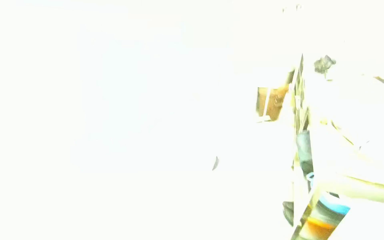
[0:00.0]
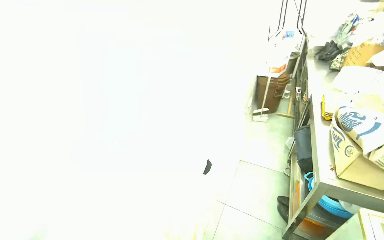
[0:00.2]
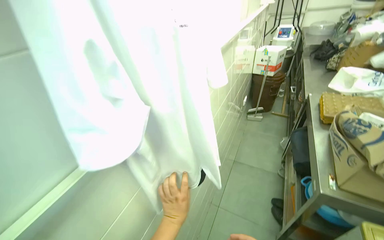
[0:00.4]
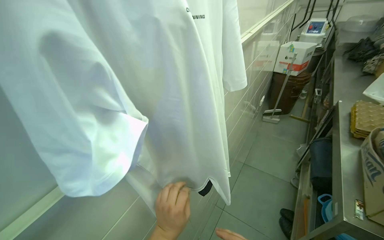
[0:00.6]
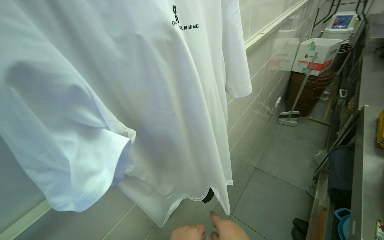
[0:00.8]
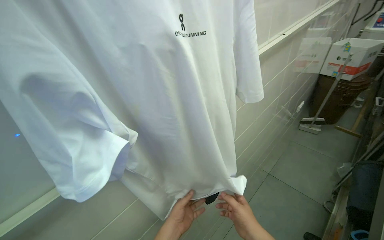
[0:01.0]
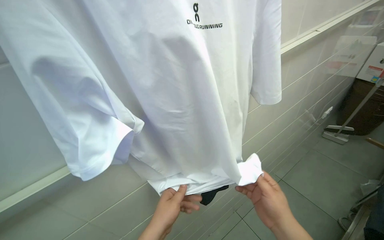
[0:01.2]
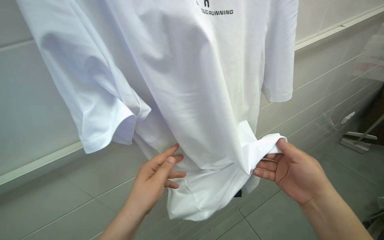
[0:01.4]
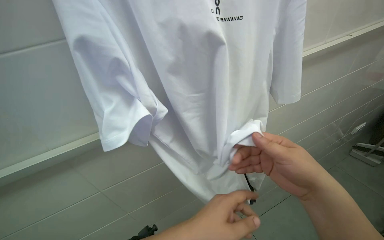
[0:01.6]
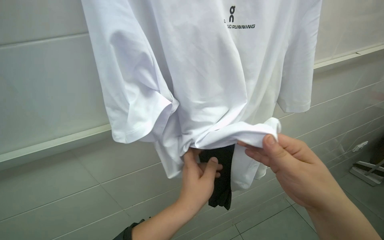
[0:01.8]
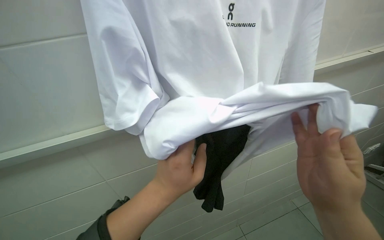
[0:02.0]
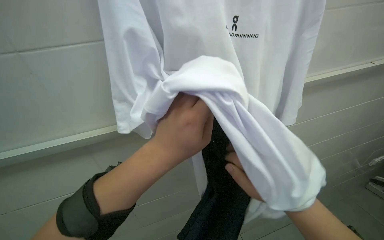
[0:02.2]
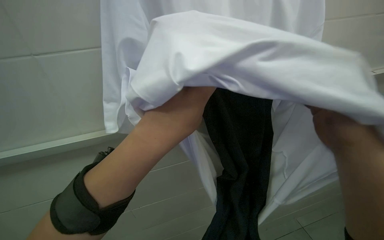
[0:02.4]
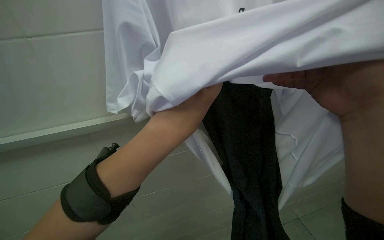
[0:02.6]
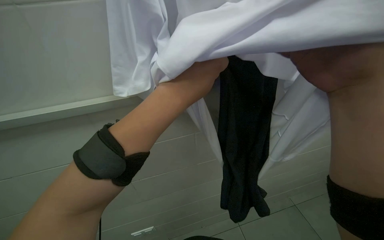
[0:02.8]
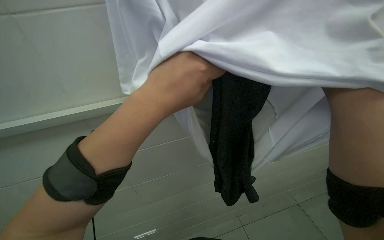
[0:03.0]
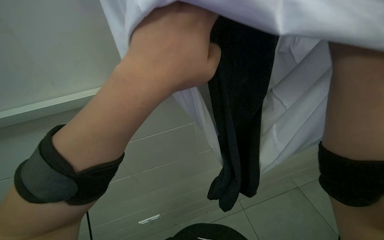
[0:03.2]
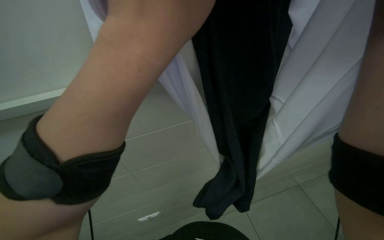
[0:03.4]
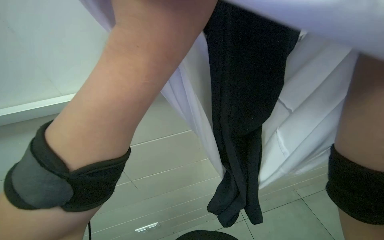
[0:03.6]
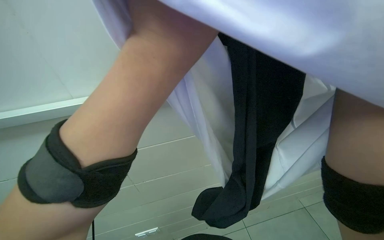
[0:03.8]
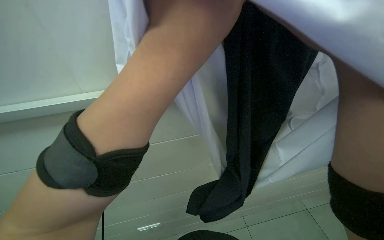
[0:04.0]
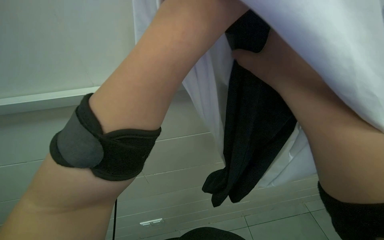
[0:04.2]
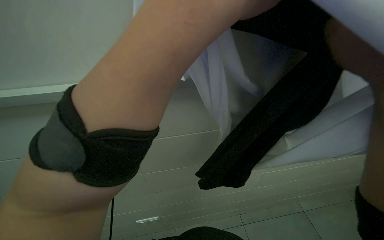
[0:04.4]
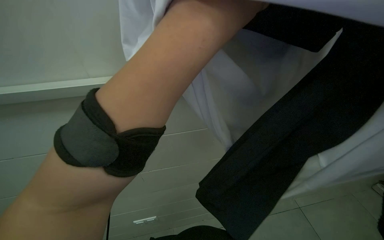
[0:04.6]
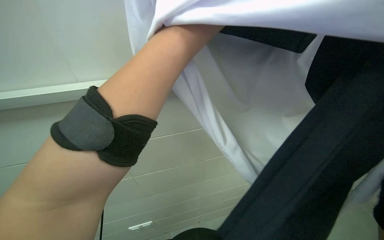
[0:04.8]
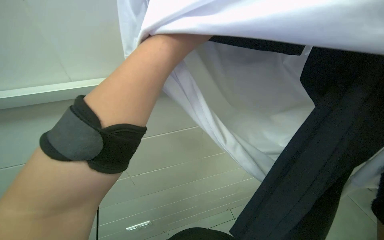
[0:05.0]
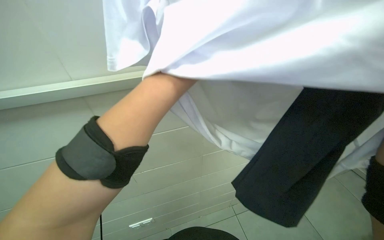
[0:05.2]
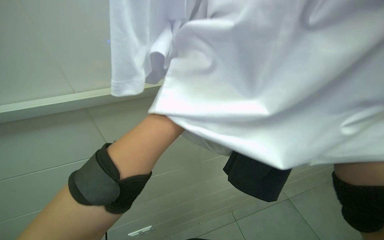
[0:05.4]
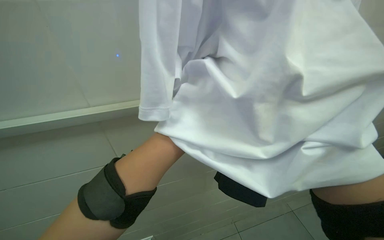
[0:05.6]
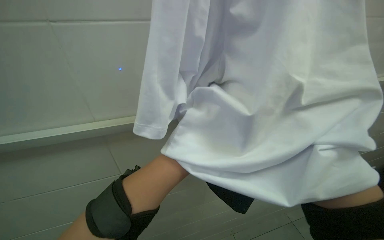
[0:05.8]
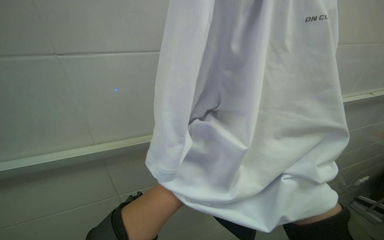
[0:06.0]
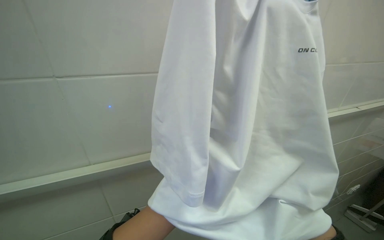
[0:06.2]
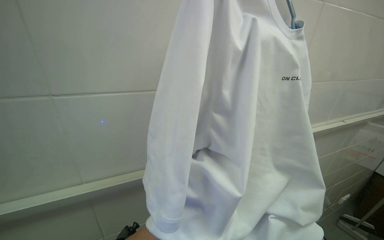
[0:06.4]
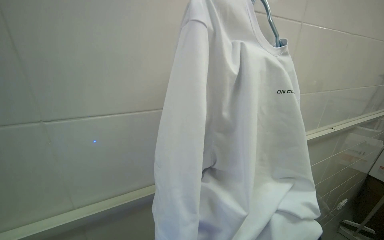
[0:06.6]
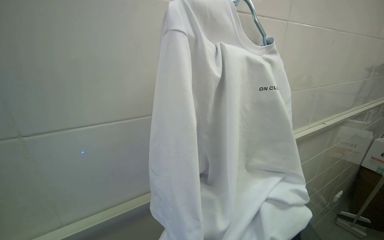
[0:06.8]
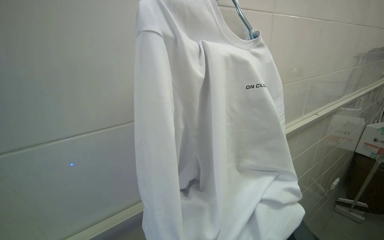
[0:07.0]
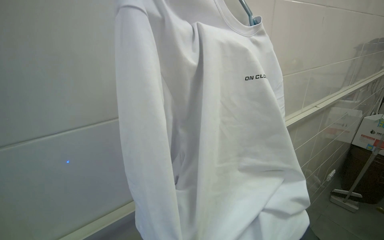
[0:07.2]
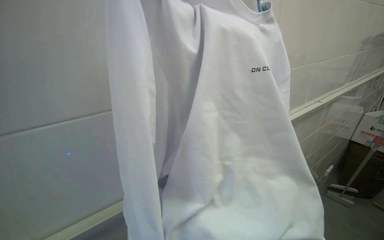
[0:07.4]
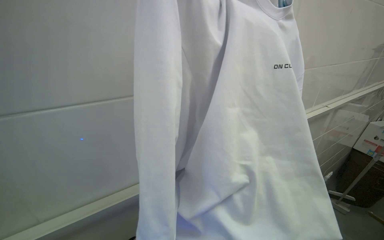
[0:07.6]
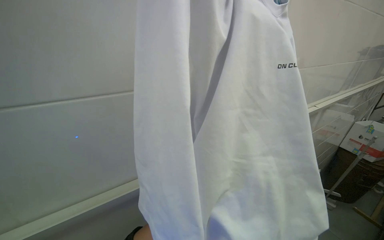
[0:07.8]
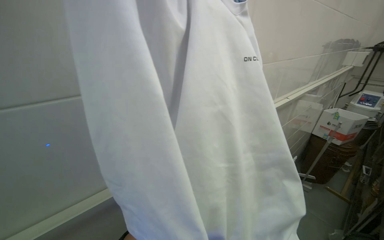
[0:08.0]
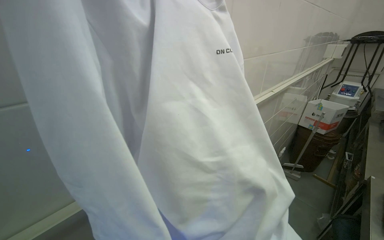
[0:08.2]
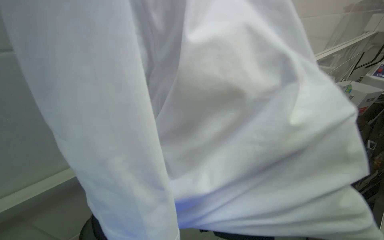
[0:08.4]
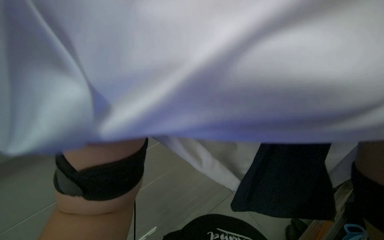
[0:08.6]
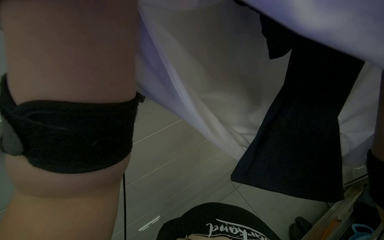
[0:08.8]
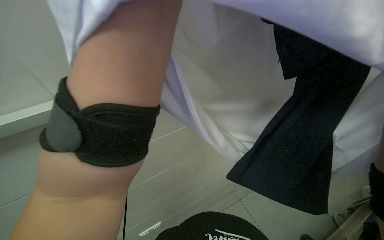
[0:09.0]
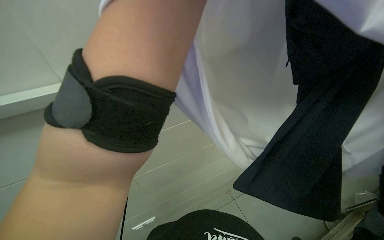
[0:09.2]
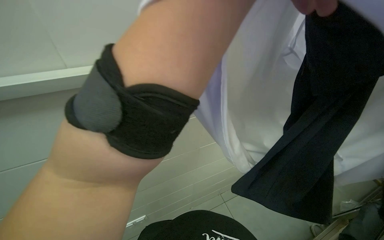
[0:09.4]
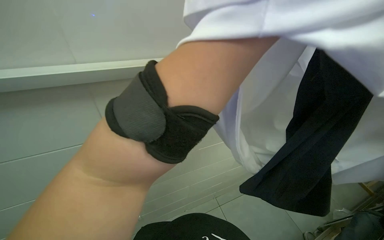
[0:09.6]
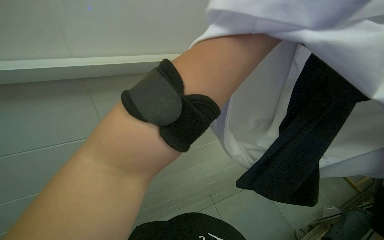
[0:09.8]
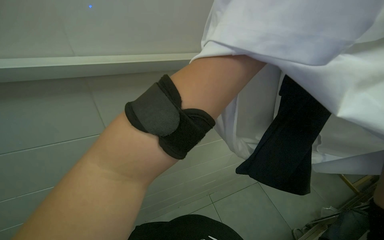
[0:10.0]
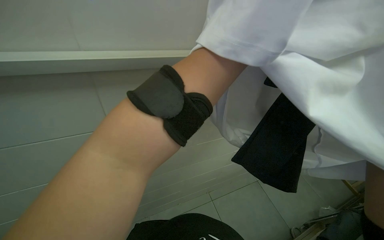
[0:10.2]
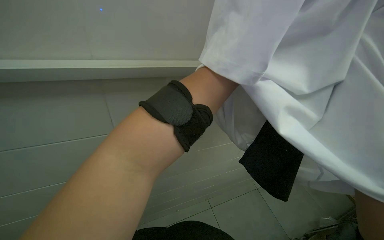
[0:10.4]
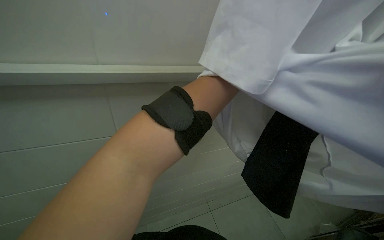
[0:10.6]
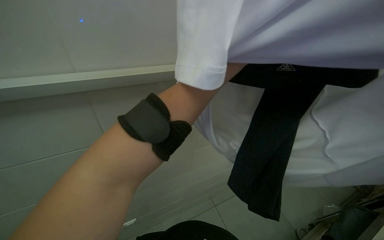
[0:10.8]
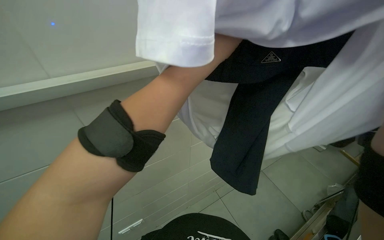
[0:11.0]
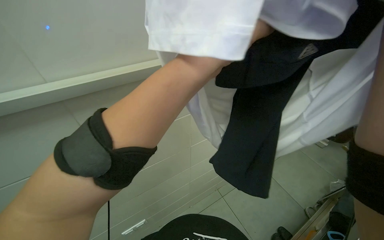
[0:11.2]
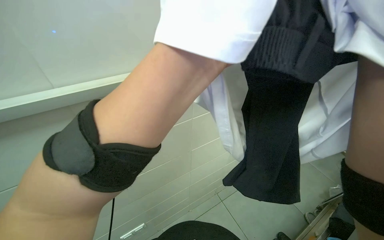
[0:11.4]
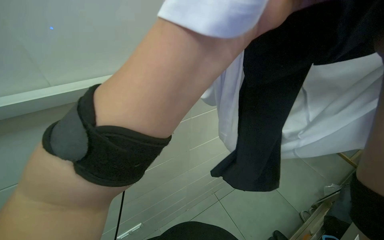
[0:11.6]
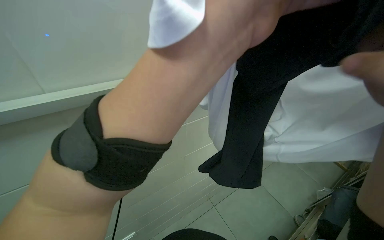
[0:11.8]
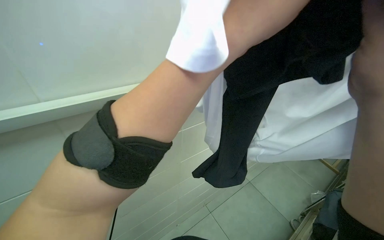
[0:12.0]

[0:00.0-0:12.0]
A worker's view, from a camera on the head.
Job: preparing food.
The whole recording: Putting on protective gear. The worker puts on black arm sleeves and gloves.
0:00.0 to 0:01.6: The wearer looks roughly 35 degrees further to the left.
0:01.6 to 0:03.0: The left hand is displaced up the picture and nearer to the camera by roughly 20 cm.
0:03.0 to 0:04.4: The left hand shifts some 10 cm nearer to the camera.

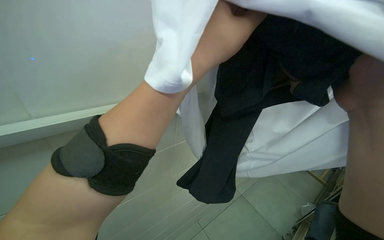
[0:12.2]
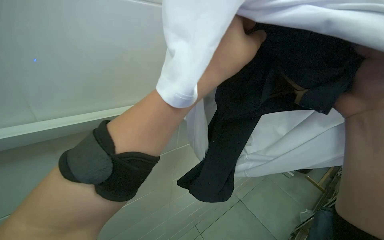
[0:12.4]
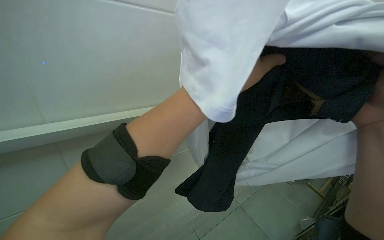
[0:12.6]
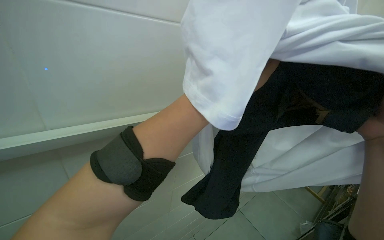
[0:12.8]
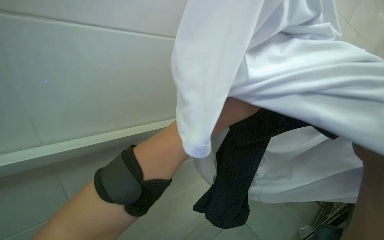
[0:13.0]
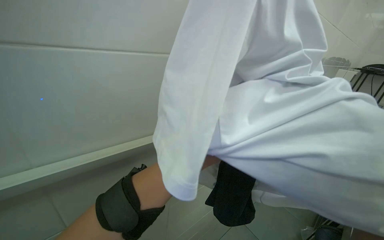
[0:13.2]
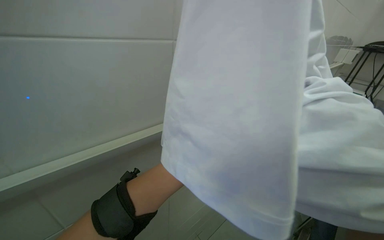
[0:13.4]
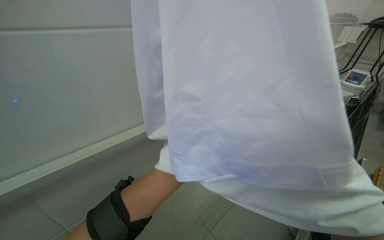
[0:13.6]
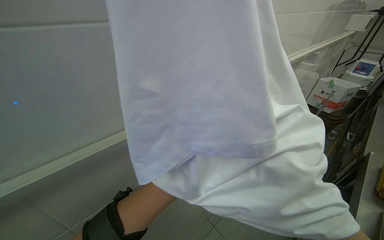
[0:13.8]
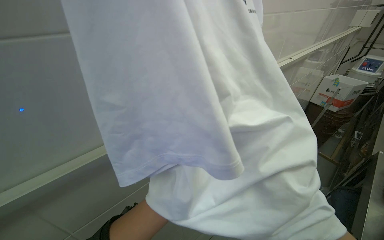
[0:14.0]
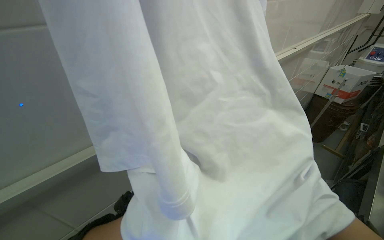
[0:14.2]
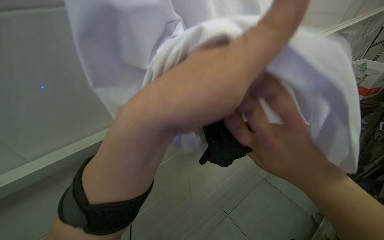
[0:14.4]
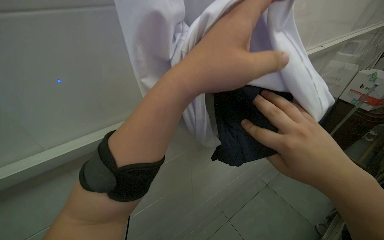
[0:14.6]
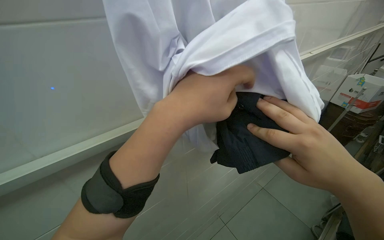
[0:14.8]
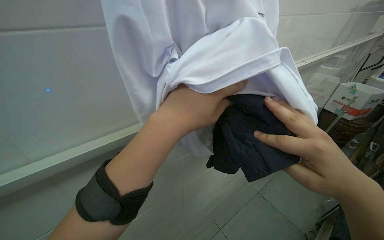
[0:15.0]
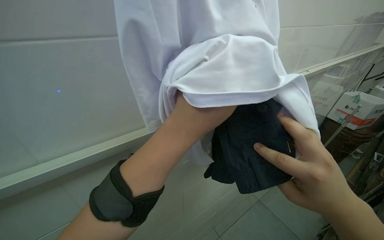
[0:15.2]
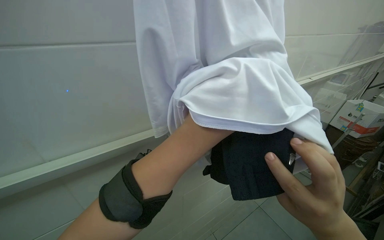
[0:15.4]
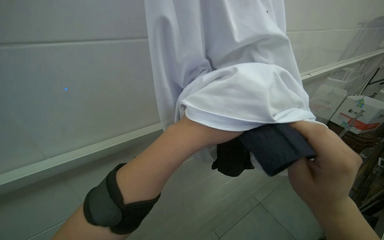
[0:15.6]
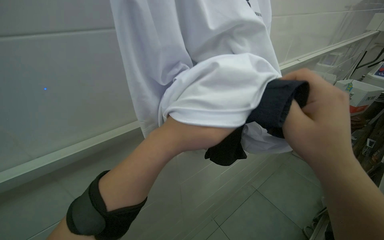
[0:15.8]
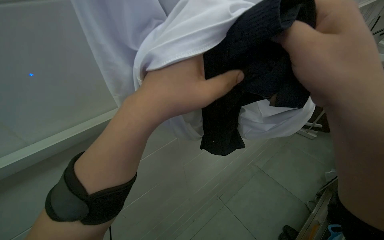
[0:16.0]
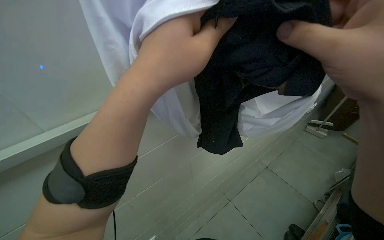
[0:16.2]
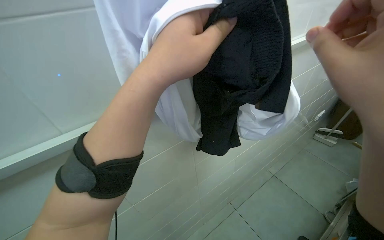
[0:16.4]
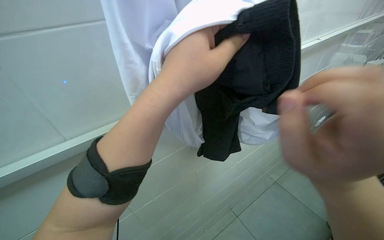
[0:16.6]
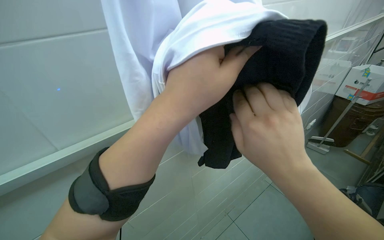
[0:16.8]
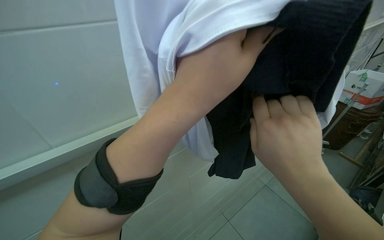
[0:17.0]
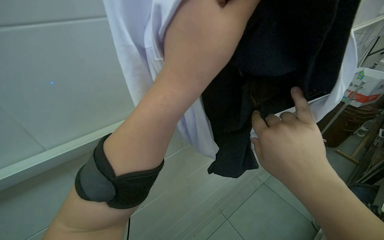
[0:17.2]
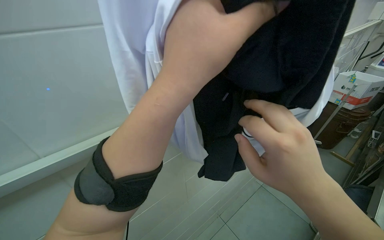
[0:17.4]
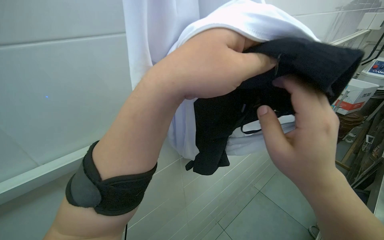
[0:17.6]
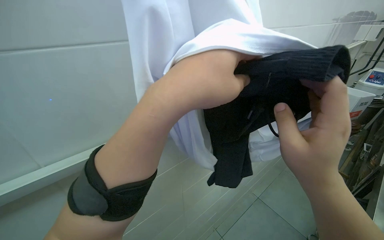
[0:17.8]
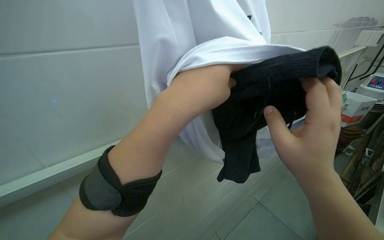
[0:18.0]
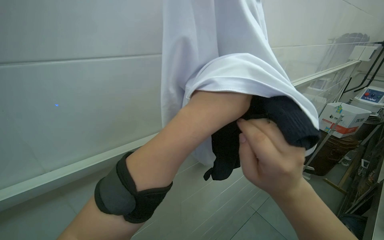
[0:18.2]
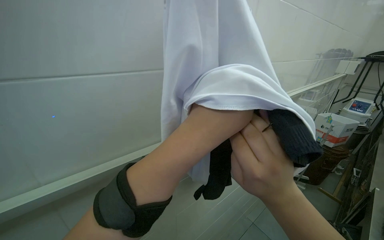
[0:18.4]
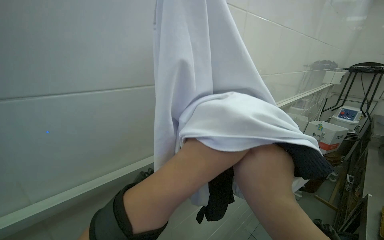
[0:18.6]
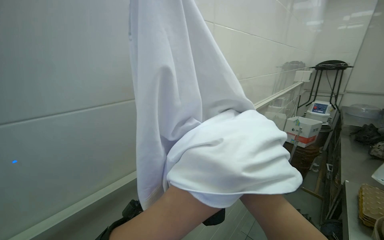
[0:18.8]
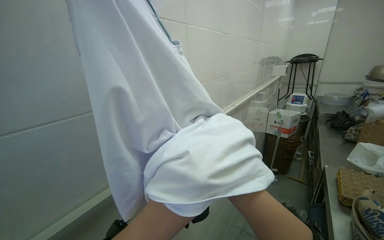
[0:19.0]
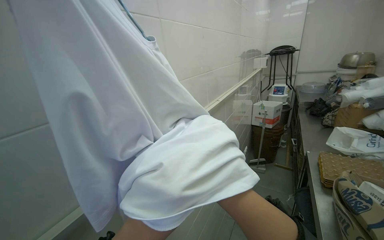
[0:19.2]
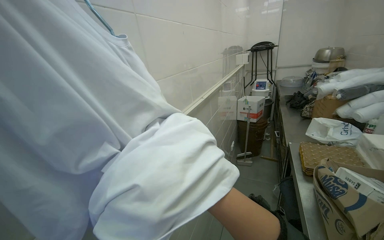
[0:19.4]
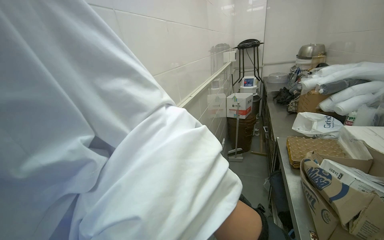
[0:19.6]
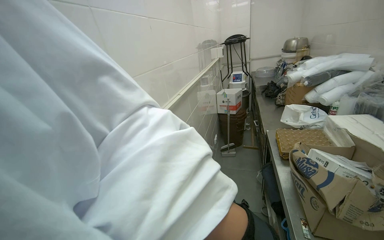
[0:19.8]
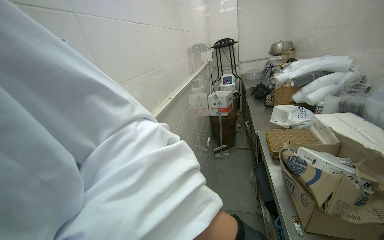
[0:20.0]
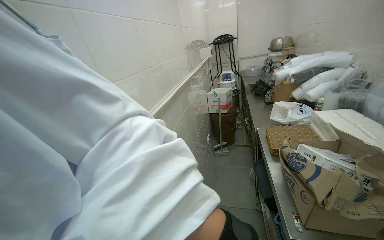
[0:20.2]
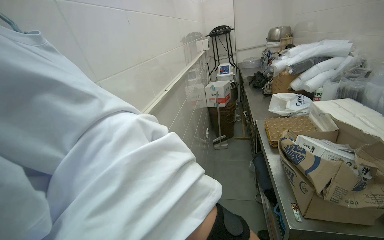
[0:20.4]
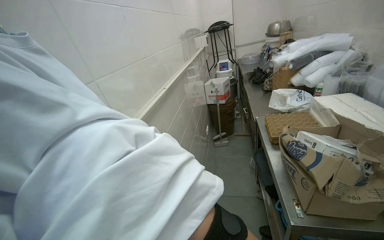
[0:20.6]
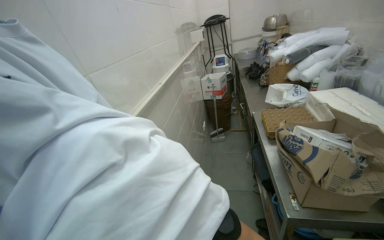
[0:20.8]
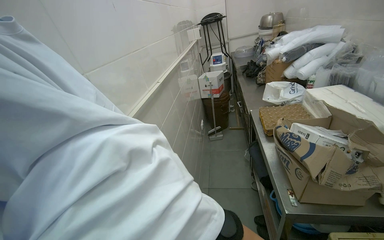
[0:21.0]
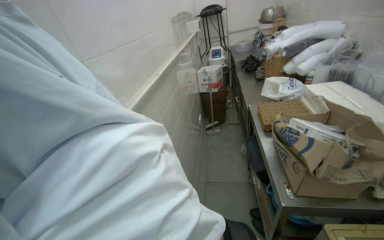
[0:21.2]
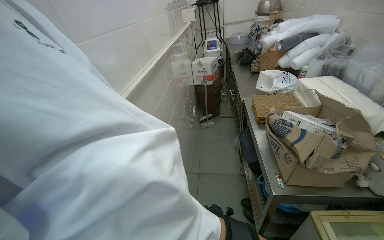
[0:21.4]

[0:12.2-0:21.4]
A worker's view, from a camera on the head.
Job: preparing food.
The whole recording: Putting on protective gear. The worker puts on black arm sleeves and gloves.
0:16.8 to 0:18.4: The view tips upward by some 10 degrees.
0:18.4 to 0:19.8: The wearer's head swings approximately 35 degrees to the right.
